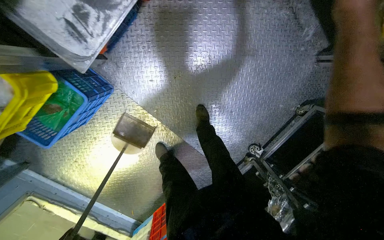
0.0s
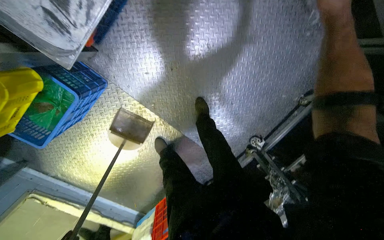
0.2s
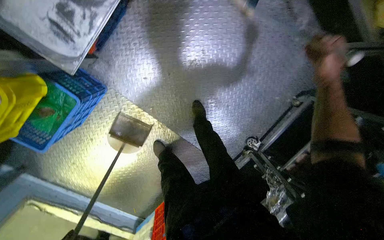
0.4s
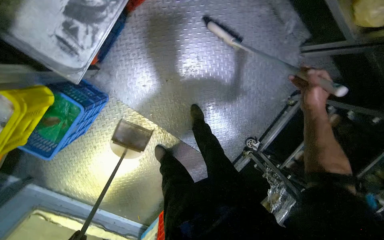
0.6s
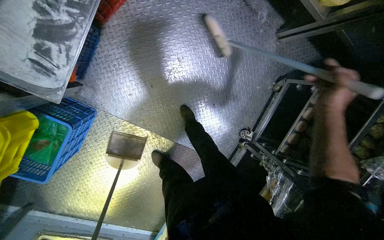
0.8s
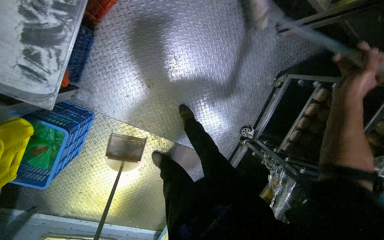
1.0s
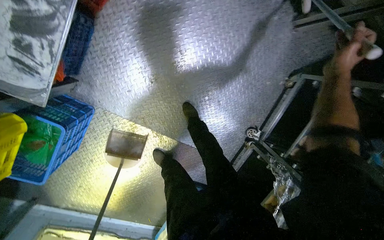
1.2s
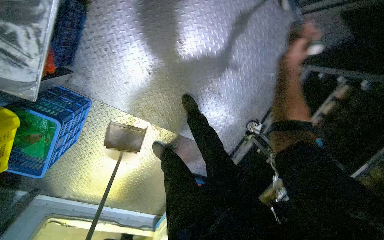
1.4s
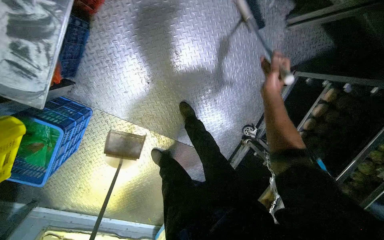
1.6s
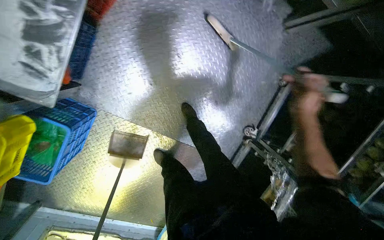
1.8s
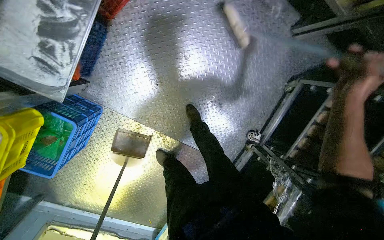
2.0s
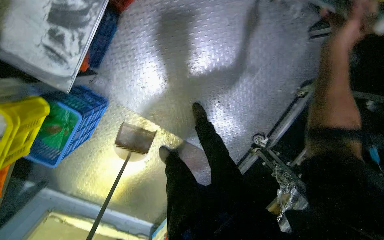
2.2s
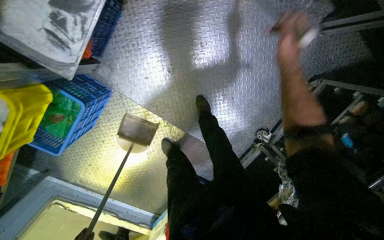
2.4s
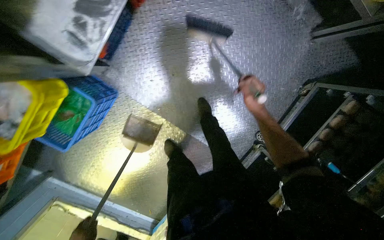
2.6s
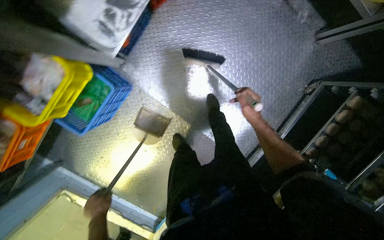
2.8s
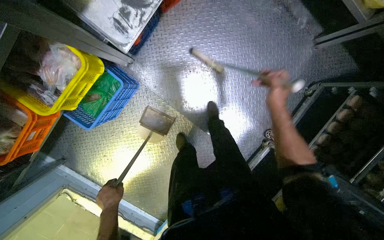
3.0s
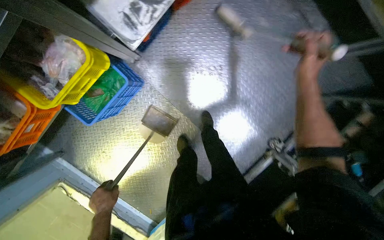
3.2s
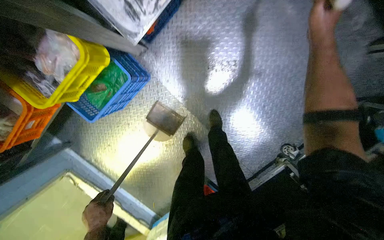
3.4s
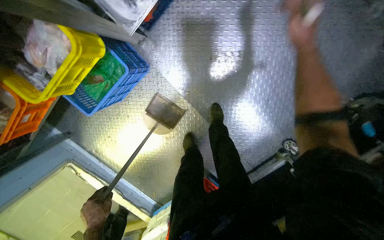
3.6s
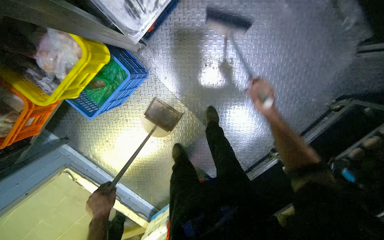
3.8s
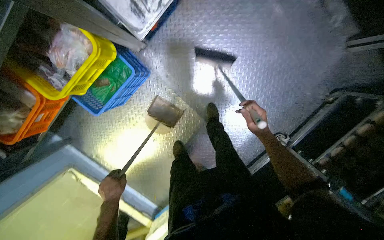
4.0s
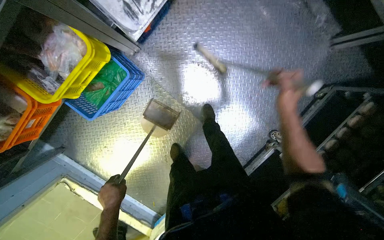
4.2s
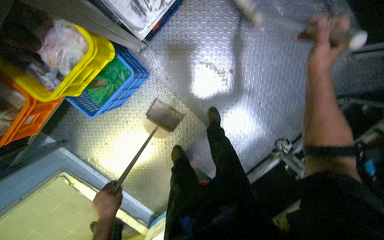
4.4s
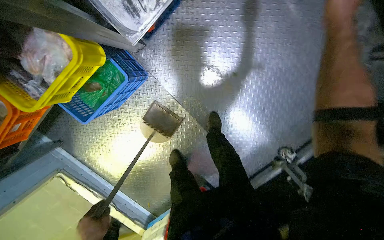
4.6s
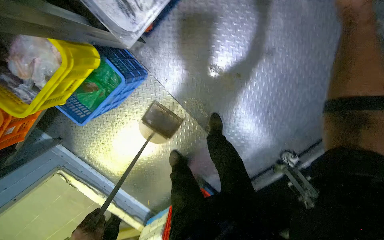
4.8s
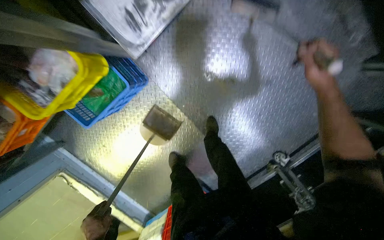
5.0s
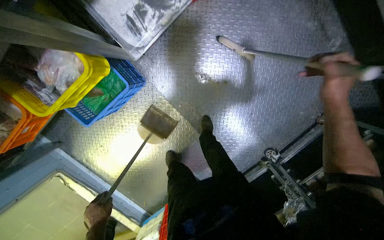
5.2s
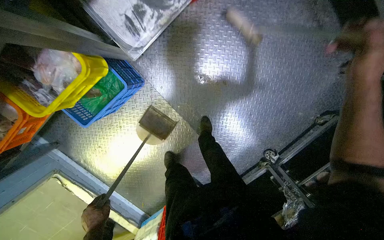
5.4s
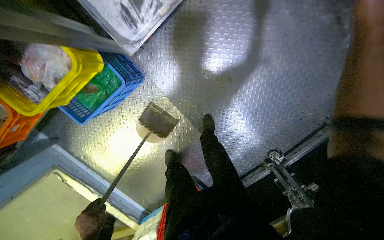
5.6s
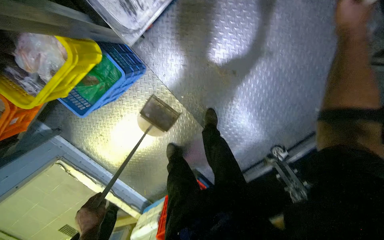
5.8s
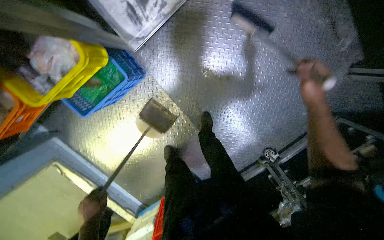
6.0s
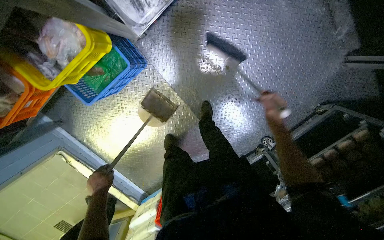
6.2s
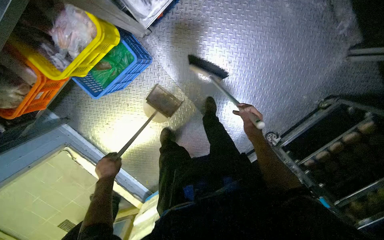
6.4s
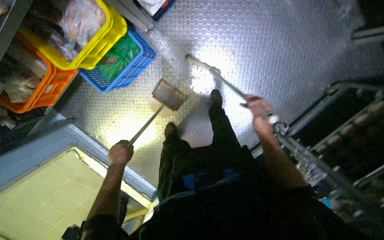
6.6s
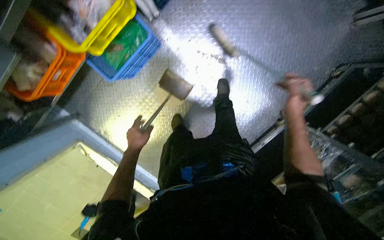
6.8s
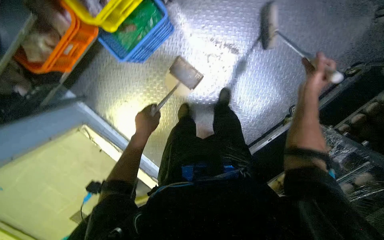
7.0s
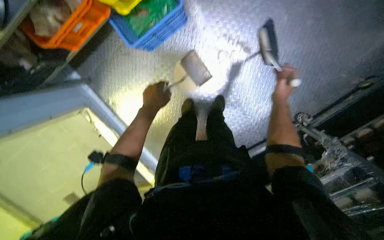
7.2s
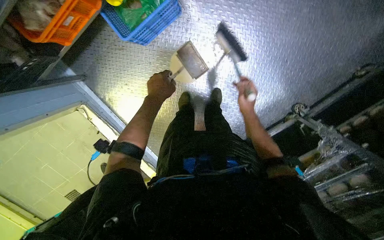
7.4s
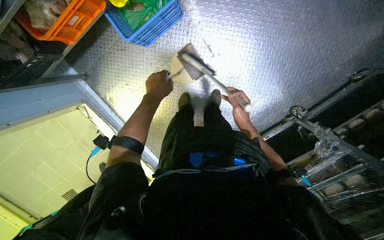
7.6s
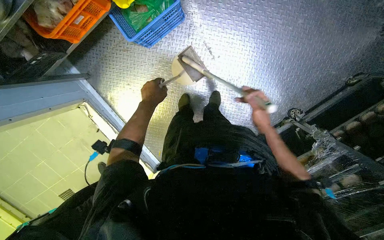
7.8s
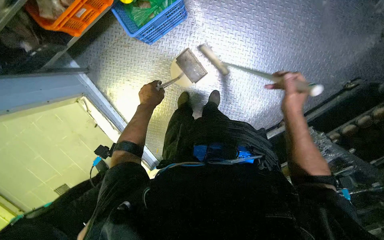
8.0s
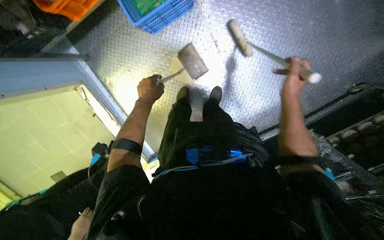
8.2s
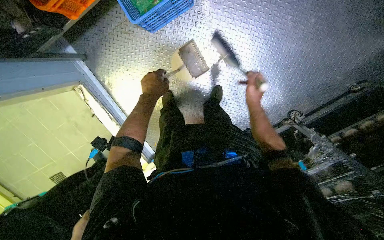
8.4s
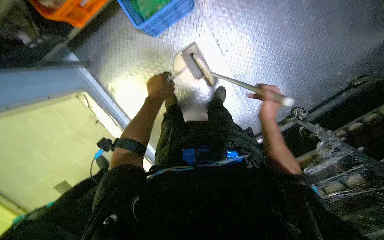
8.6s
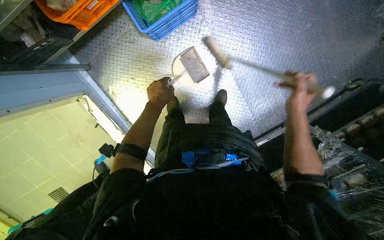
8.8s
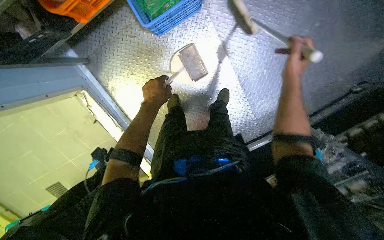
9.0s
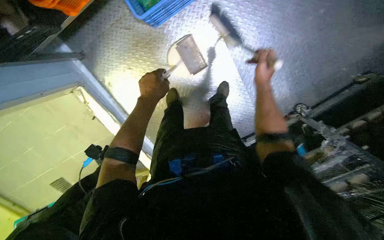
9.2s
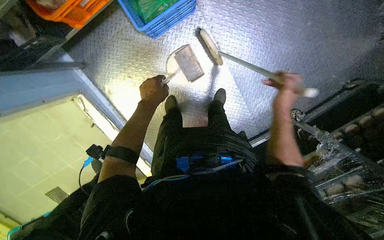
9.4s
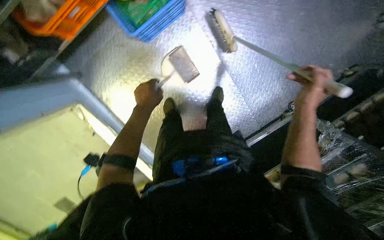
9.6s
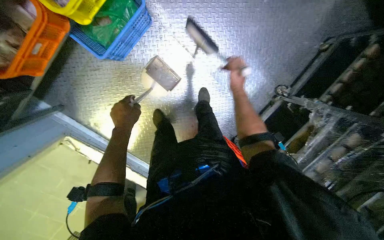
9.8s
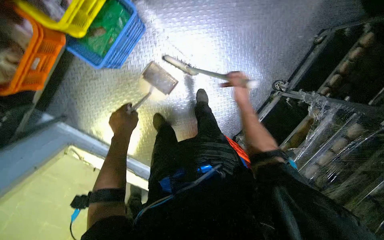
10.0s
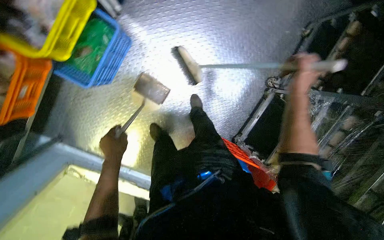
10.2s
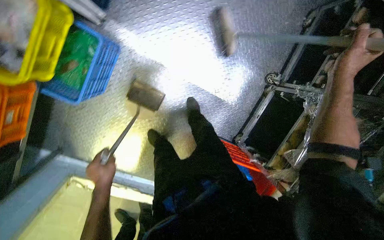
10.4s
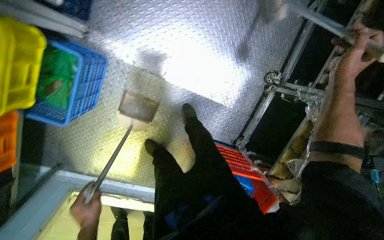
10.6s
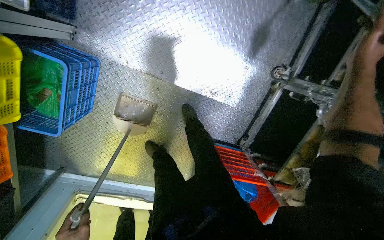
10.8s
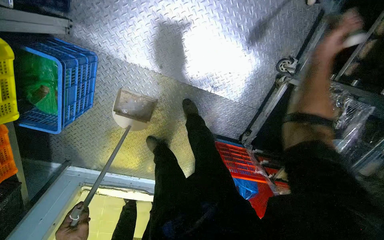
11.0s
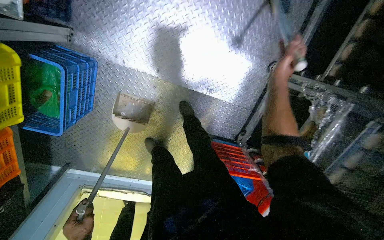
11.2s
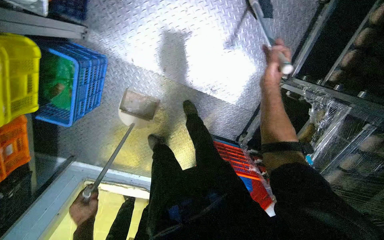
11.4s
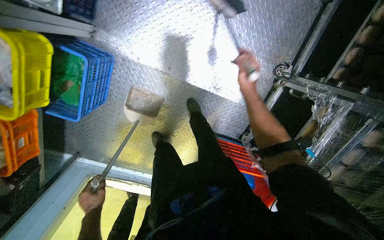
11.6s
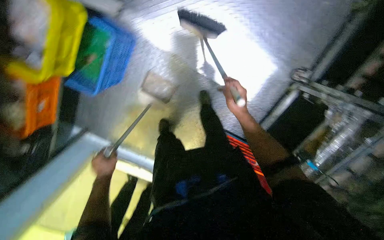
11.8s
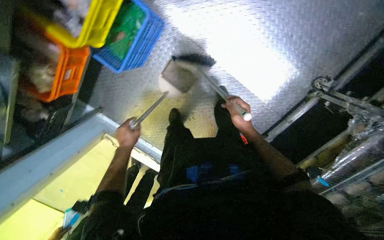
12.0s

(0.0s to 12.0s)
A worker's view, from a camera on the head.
Job: sweeping floor.
The whole recording: Sweeping floor with broom and dustpan. The worker sweeps the floor using a broom and dustpan.
0.0s - 1.6s: The right hand moves nearer and farther over roughly 25 cm, changing direction 2 times.
1.6s - 3.0s: The right hand moves up and down the picture over about 20 cm, changing direction 2 times.
3.0s - 4.4s: The right hand swings up and down the picture, about 30 cm each way, with 2 reversals.
6.0s - 7.6s: The head travels roughly 50 cm.
7.6s - 9.0s: The right hand swings up and down the picture, roughly 15 cm each way, with 2 reversals.
9.0s - 10.4s: The scene rotates counterclockwise by about 30 degrees. The right hand goes about 35 cm to the right.
10.4s - 12.0s: The right hand heads to the left, farther from the camera and down the picture, covering approximately 35 cm.

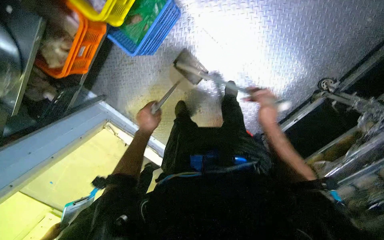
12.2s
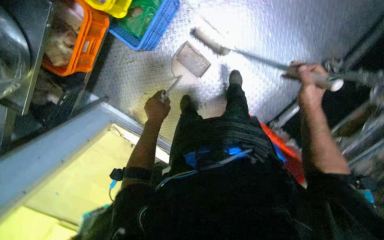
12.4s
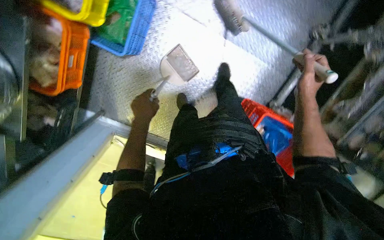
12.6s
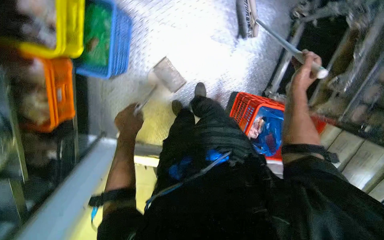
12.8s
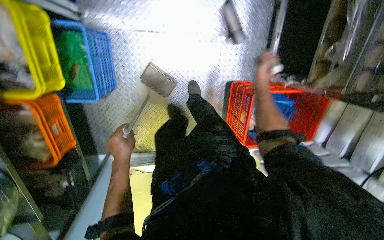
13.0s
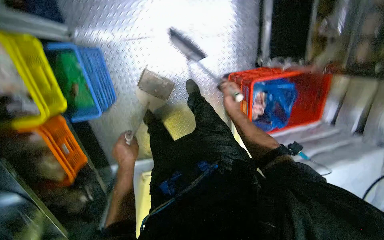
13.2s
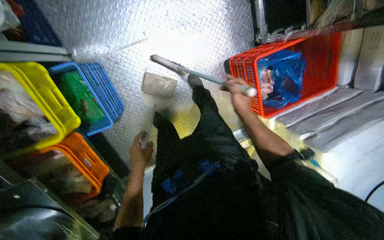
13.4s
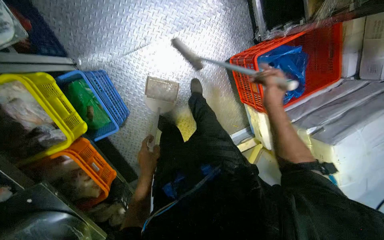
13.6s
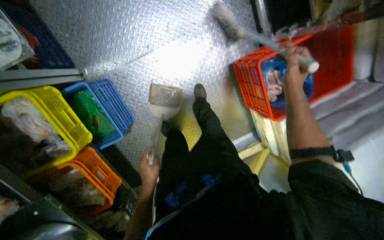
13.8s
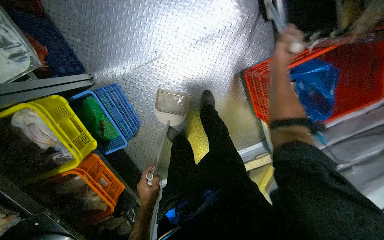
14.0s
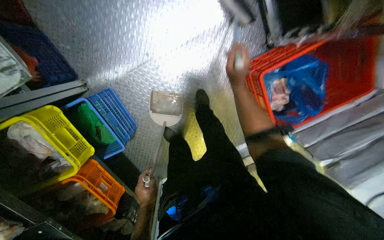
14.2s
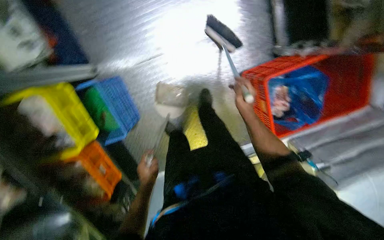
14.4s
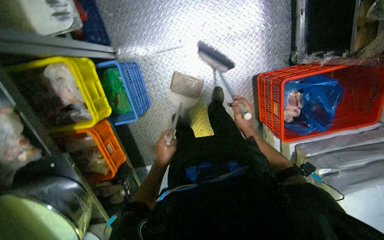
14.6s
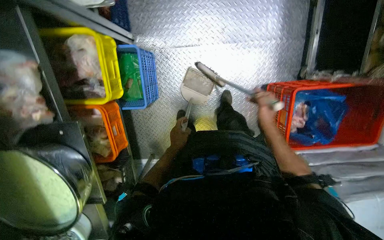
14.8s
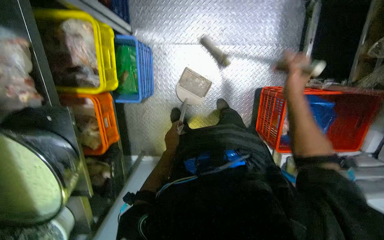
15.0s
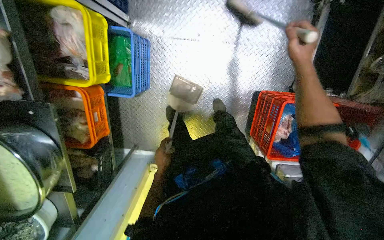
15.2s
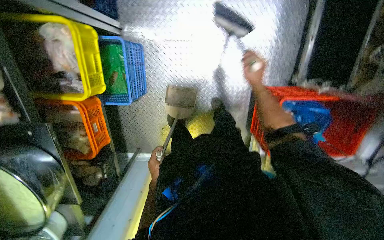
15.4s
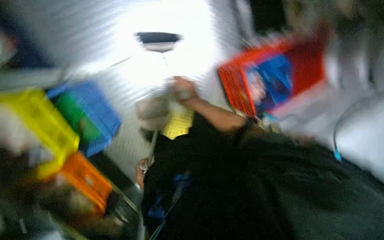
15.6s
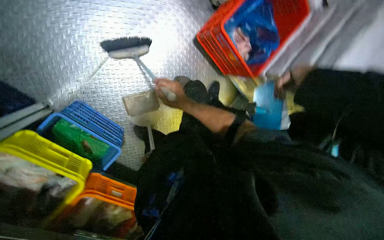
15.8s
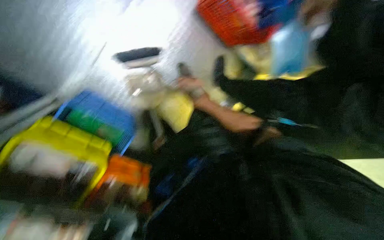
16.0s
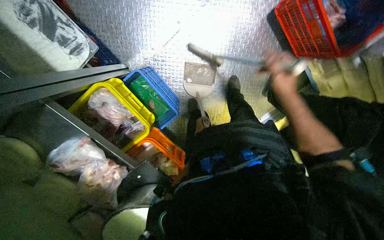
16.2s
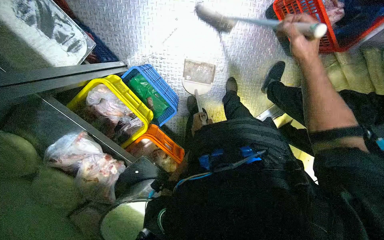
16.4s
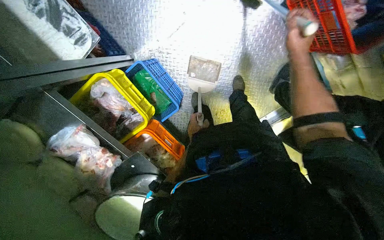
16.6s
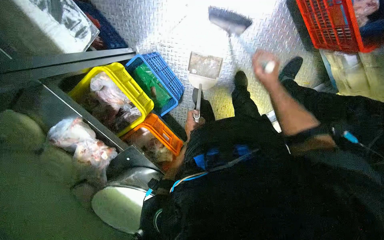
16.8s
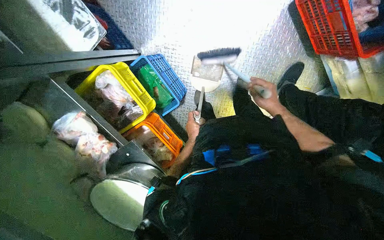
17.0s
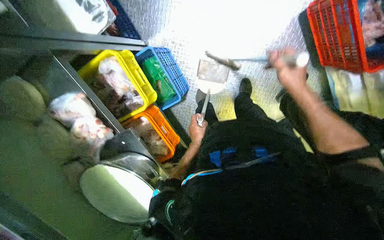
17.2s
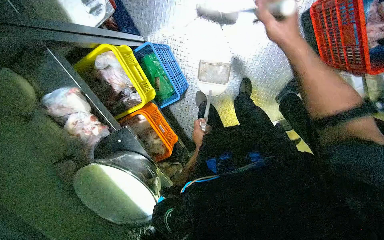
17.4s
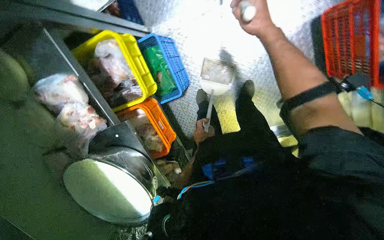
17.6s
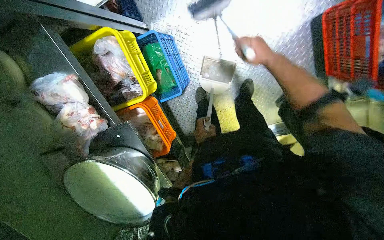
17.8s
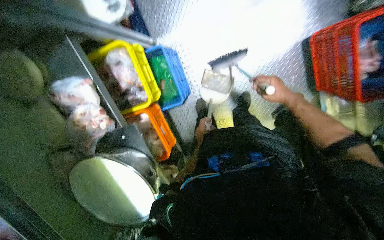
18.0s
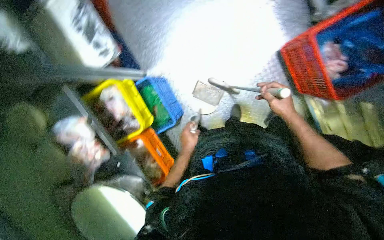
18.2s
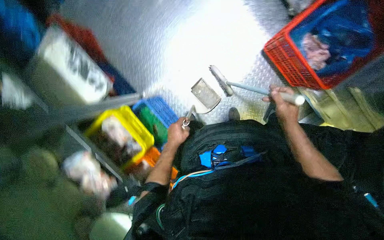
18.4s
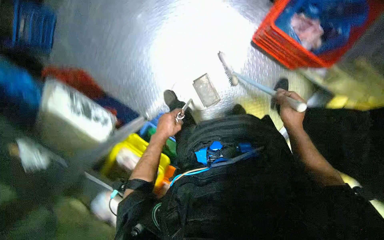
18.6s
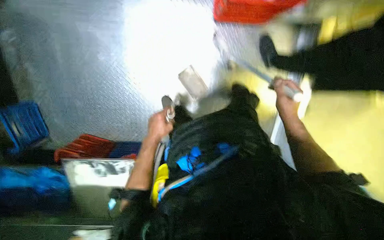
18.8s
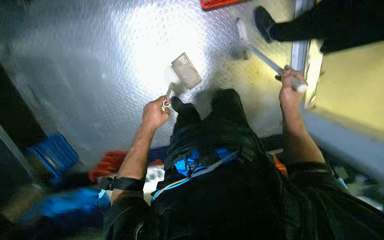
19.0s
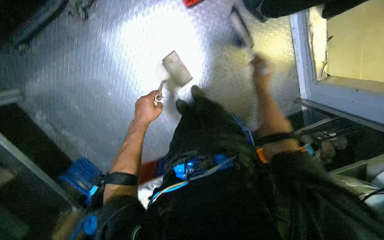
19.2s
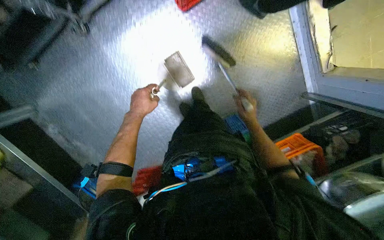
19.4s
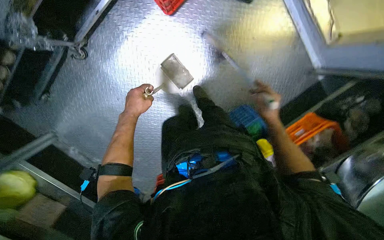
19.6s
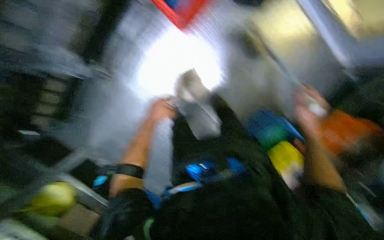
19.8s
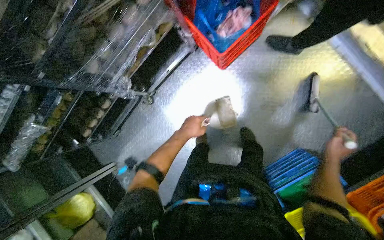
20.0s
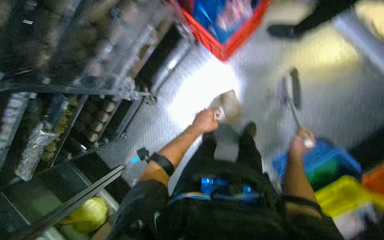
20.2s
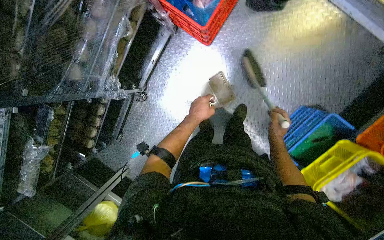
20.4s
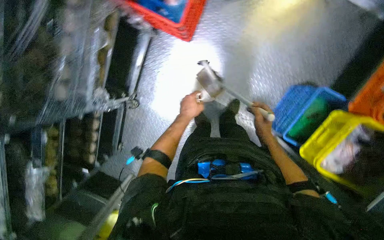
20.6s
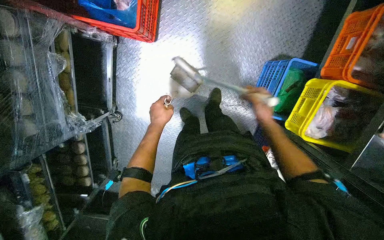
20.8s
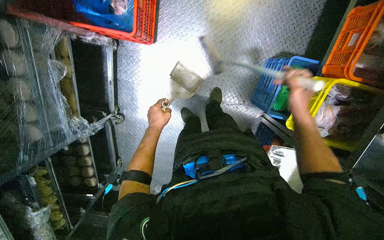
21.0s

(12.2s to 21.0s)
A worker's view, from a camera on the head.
Job: sweeping floor.
The whole recording: Sweeping floor with broom and dustpan. The worker sweeps the floor using a broom and dustpan.
12.2s - 13.6s: Everything in view rotates some 65 degrees counterclockwise.
13.6s - 15.2s: The scene turns some 30 degrees clockwise in the picture.
16.6s - 18.0s: The right hand swings nearer and farther, some 20 cm each way, with 2 reversals.
18.0s - 19.6s: The camera is carried roughly 40 cm. The camera sweeps to the left, by roughly 25 degrees. The scene turns some 80 degrees counterclockwise in the picture.
19.6s - 21.0s: The scene rotates counterclockwise by approximately 40 degrees.
